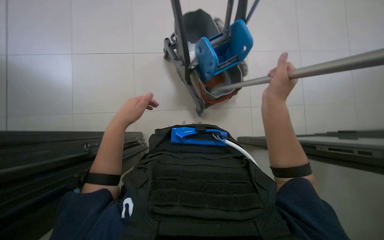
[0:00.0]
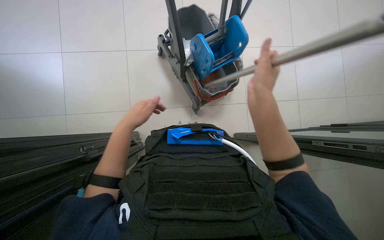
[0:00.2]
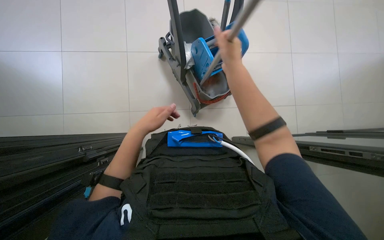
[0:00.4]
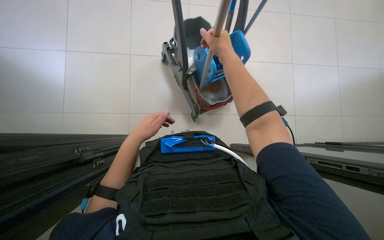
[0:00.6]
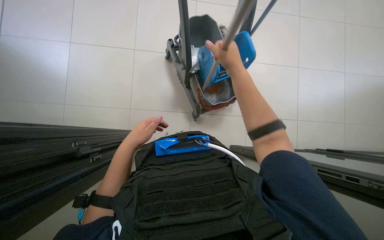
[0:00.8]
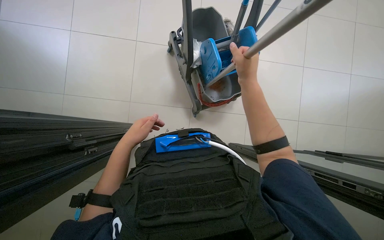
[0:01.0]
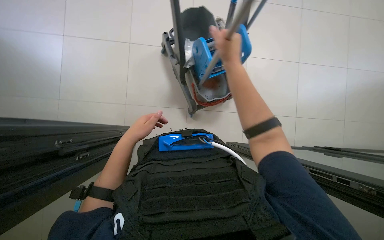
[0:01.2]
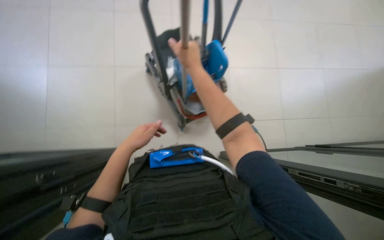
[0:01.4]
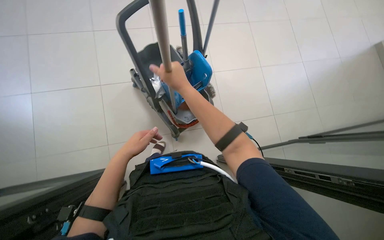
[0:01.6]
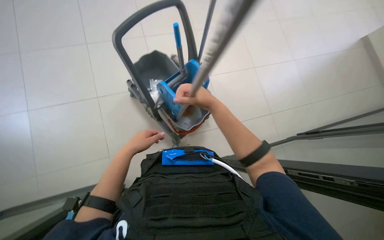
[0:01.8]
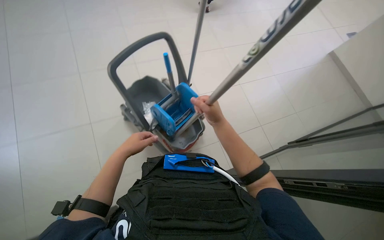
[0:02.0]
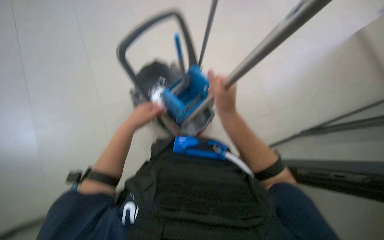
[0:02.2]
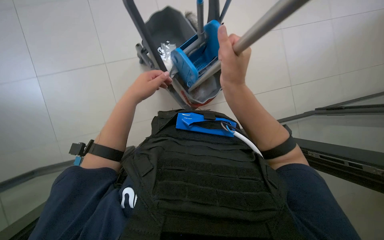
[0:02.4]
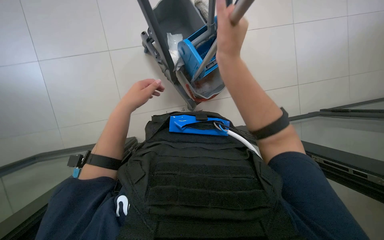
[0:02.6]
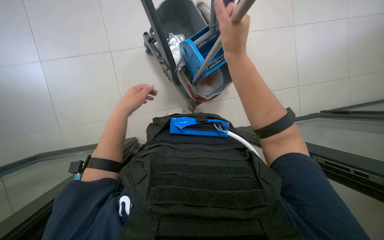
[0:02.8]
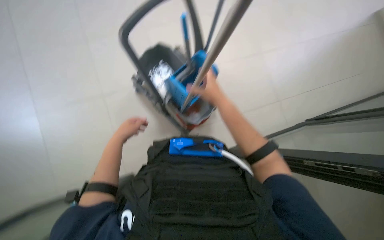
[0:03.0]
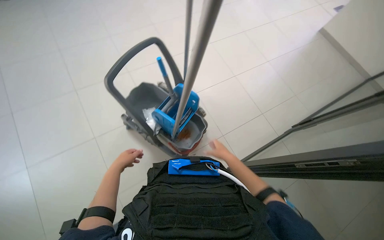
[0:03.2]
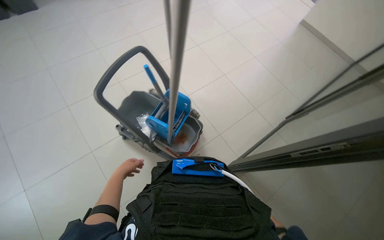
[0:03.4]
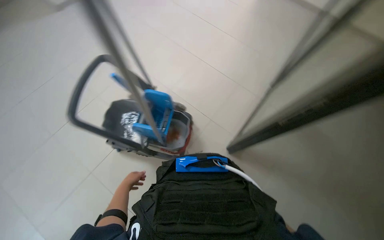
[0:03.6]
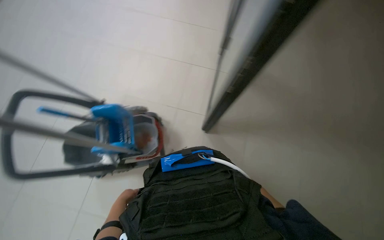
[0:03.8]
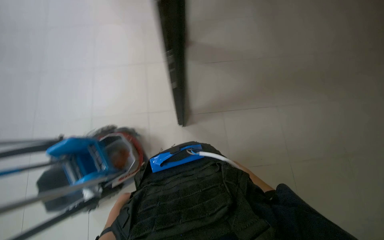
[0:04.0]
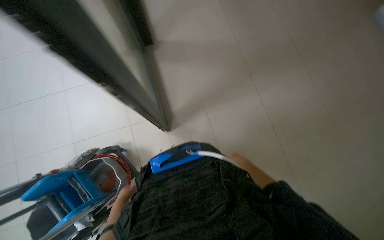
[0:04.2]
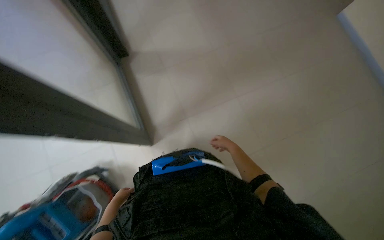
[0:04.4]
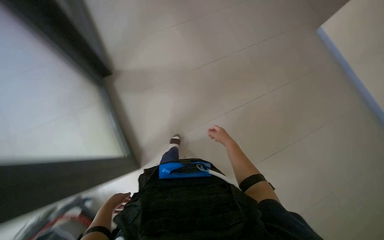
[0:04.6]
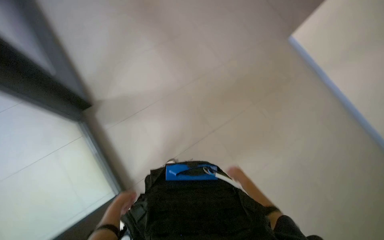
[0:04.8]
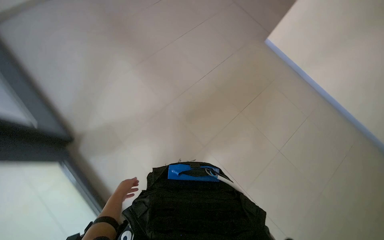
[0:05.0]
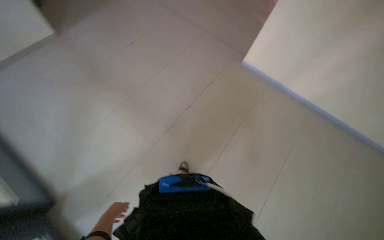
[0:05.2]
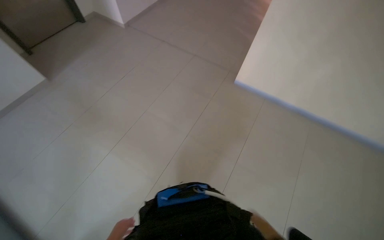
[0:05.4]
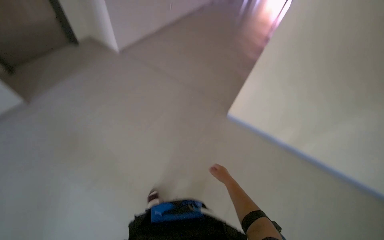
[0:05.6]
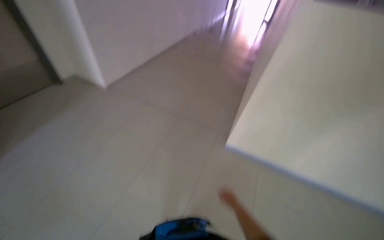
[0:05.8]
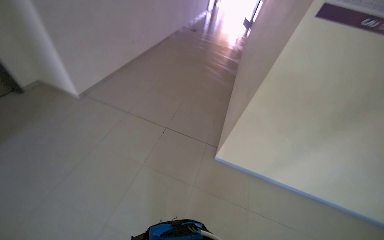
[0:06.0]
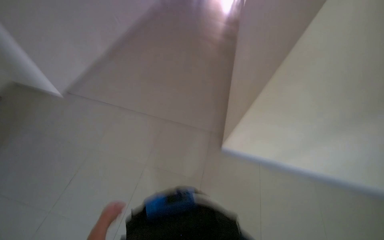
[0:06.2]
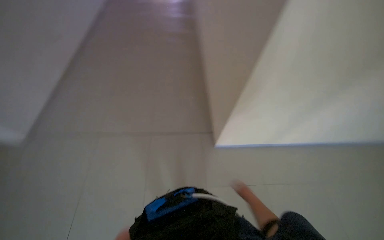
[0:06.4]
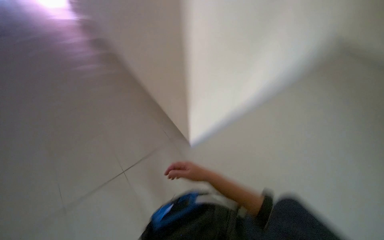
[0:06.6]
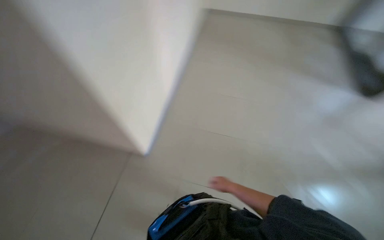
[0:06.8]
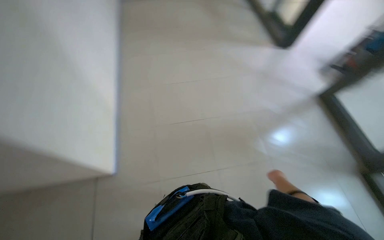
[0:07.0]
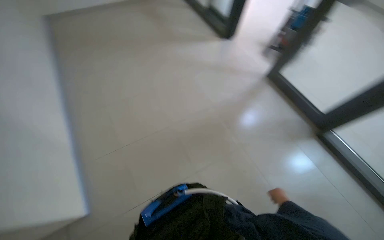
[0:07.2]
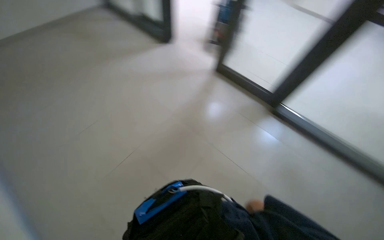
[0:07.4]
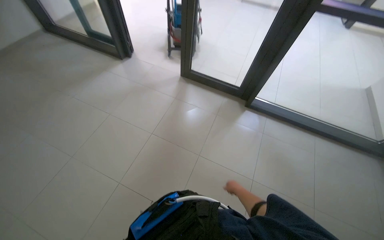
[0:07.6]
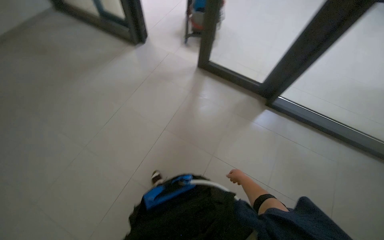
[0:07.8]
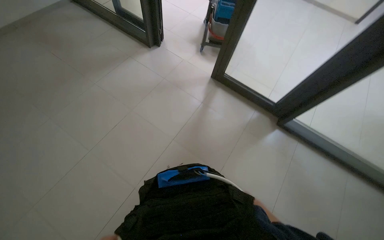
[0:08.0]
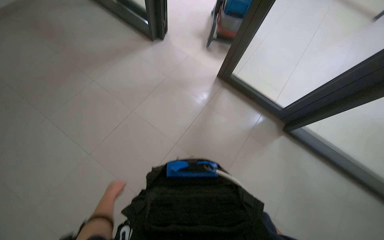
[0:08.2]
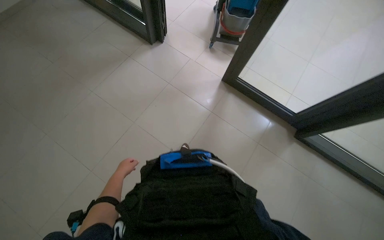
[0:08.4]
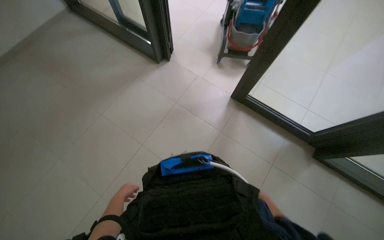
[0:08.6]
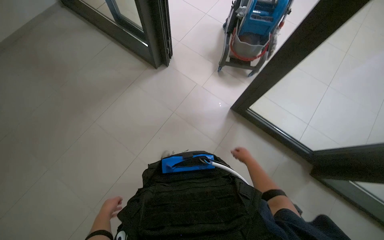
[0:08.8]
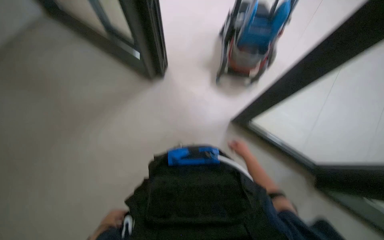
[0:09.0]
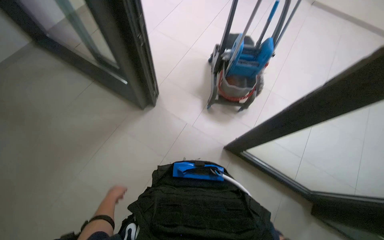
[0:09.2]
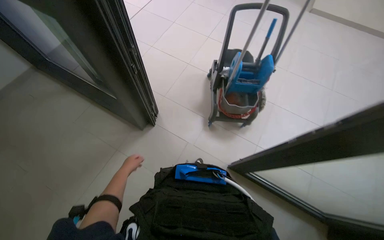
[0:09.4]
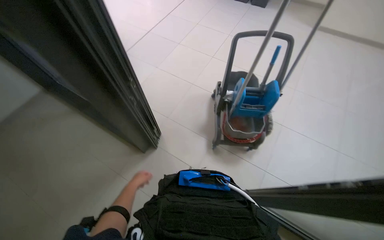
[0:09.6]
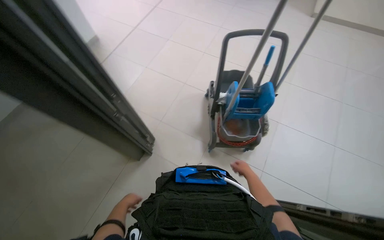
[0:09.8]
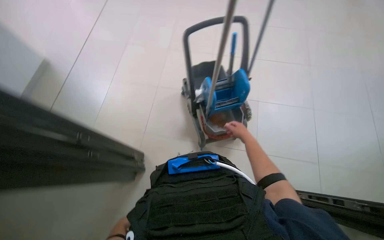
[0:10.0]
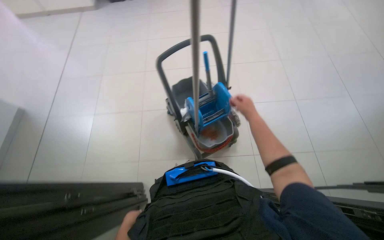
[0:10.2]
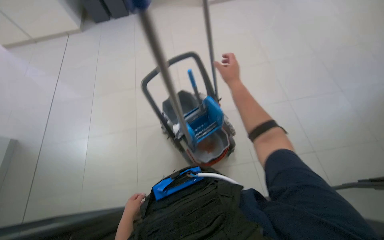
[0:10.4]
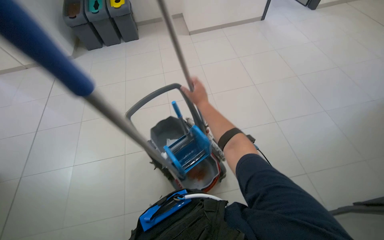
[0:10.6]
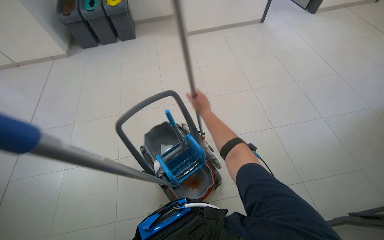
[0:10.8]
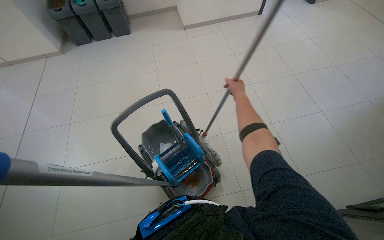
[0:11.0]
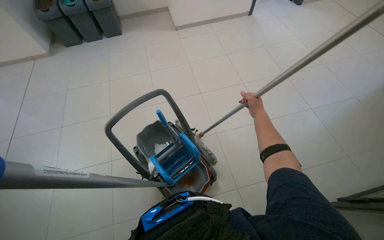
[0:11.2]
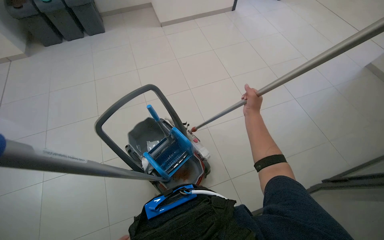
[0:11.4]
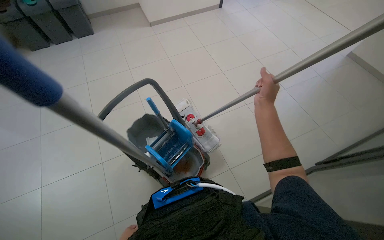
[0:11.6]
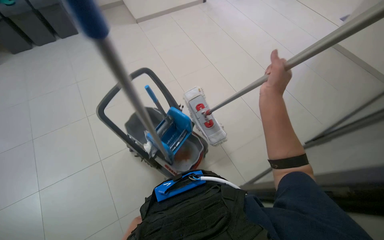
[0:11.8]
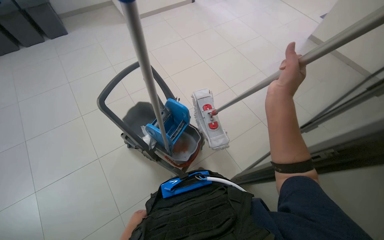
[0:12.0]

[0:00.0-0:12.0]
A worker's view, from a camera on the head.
Job: mopping floor.
The whole recording: Mopping the floor. The worker mops the tiled floor with a long-handled mop.
0:00.0 to 0:01.6: The right hand heads to the left, covering about 10 cm.
0:01.6 to 0:03.0: The left hand moves approximately 10 cm up the picture and comes back. Meanwhile the right hand goes some 10 cm to the right, and moves about 5 cm down the picture and comes back.
0:03.0 to 0:04.4: The head rotates approximately 100 degrees to the right. The wearer looks roughly 10 degrees further upward.
0:04.4 to 0:06.0: The camera is carried approximately 50 cm. The camera pitches upward, by about 20 degrees.
0:06.0 to 0:07.6: The wearer moves about 60 cm. The wearer looks approximately 65 degrees further to the right.
0:07.6 to 0:09.0: The wearer moves some 60 cm.
0:09.0 to 0:10.4: The wearer's head swings some 35 degrees to the right. The wearer looks some 45 degrees further upward.
0:10.4 to 0:12.0: The head rotates roughly 25 degrees to the right. The right hand travels nearer to the camera and down the picture by some 35 cm.

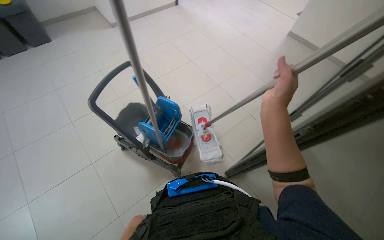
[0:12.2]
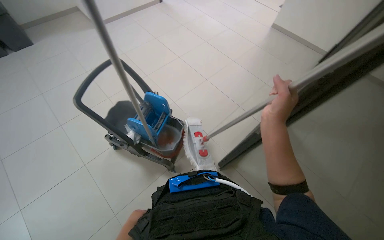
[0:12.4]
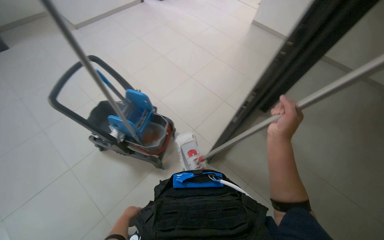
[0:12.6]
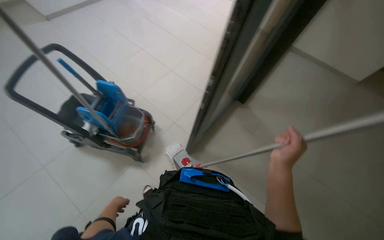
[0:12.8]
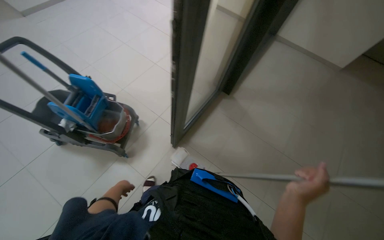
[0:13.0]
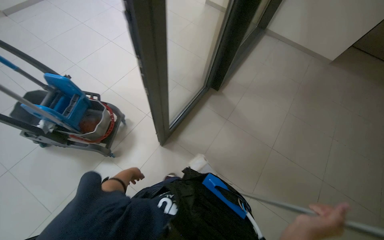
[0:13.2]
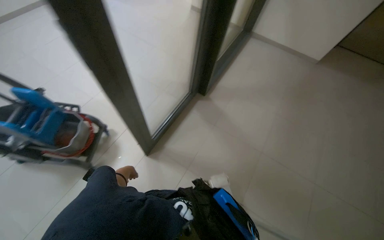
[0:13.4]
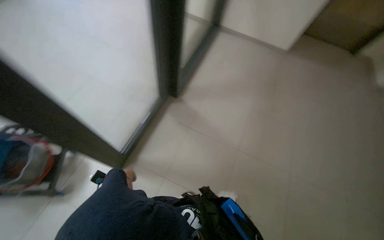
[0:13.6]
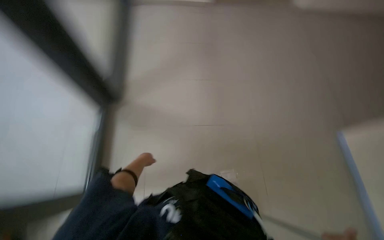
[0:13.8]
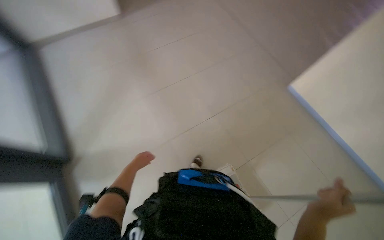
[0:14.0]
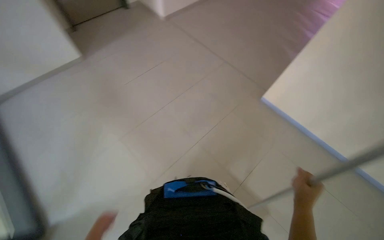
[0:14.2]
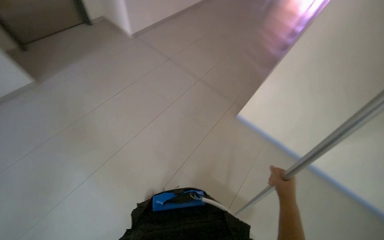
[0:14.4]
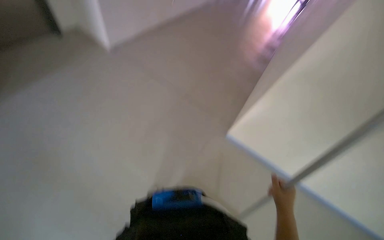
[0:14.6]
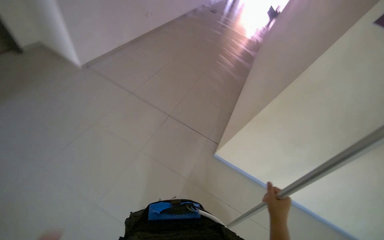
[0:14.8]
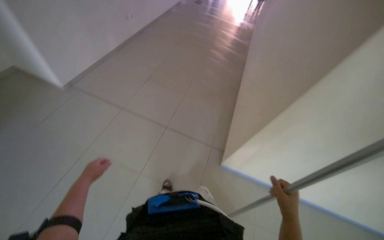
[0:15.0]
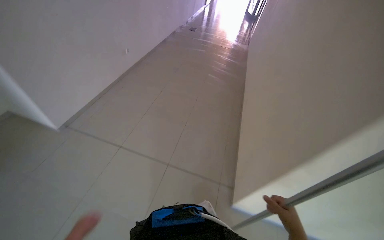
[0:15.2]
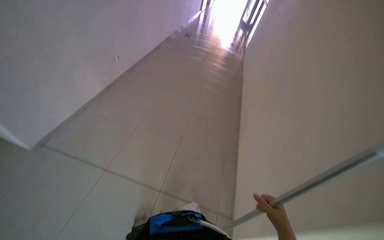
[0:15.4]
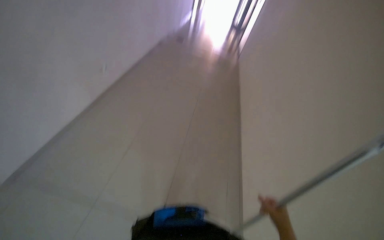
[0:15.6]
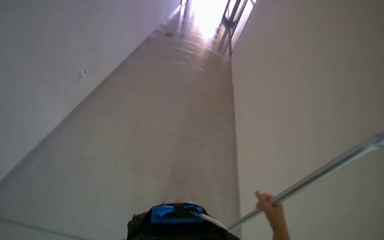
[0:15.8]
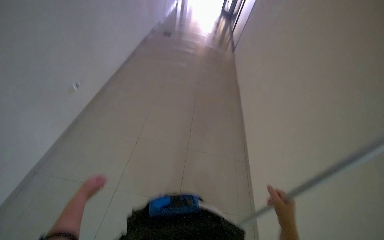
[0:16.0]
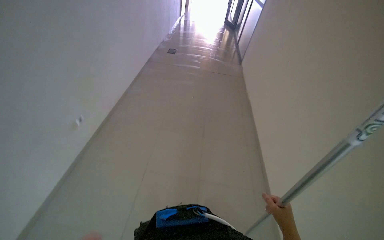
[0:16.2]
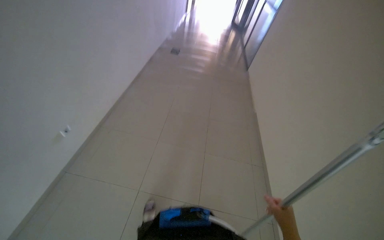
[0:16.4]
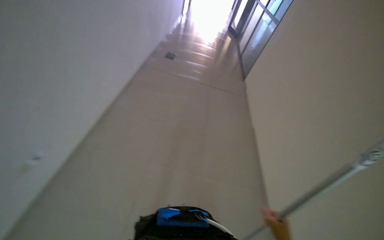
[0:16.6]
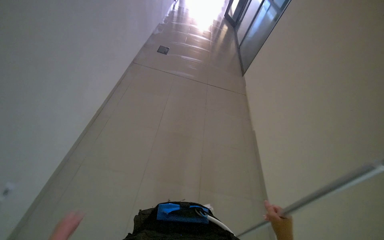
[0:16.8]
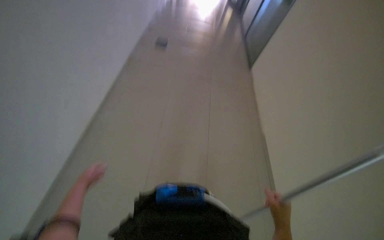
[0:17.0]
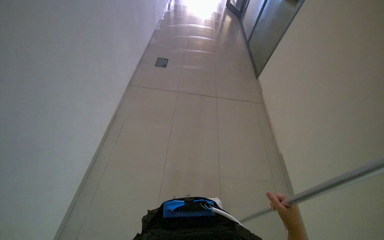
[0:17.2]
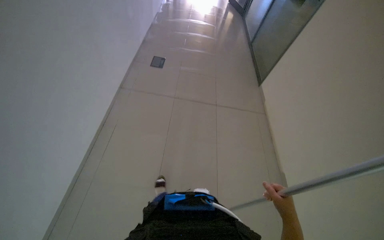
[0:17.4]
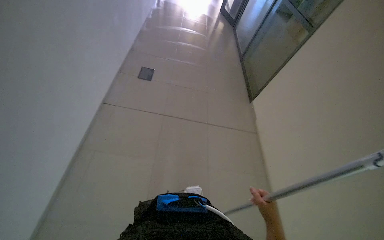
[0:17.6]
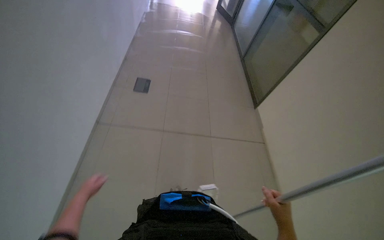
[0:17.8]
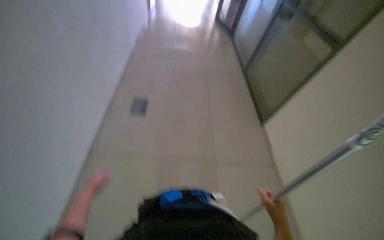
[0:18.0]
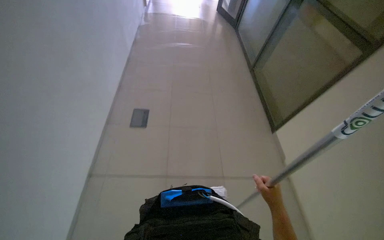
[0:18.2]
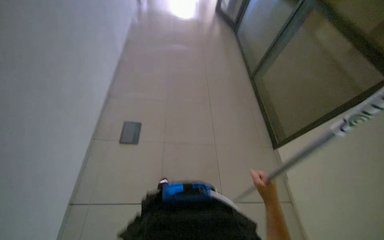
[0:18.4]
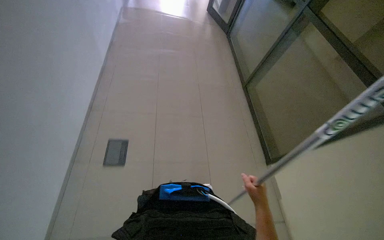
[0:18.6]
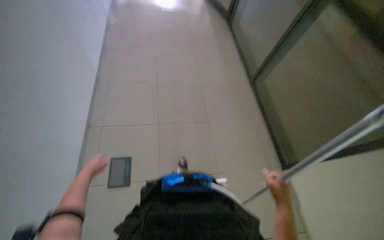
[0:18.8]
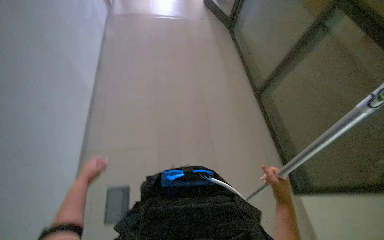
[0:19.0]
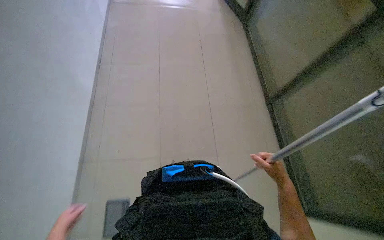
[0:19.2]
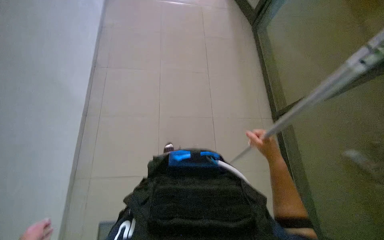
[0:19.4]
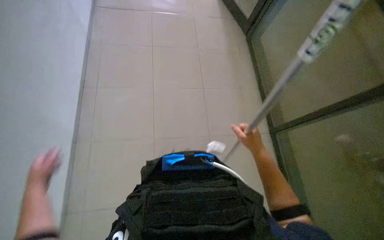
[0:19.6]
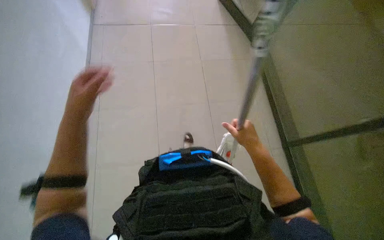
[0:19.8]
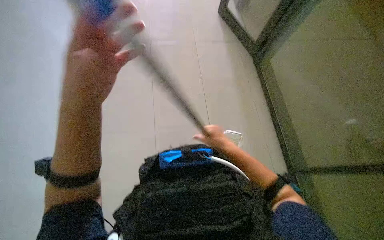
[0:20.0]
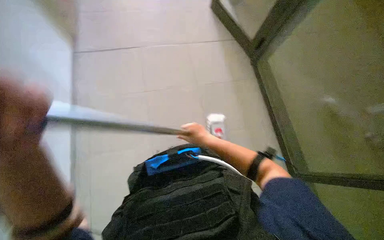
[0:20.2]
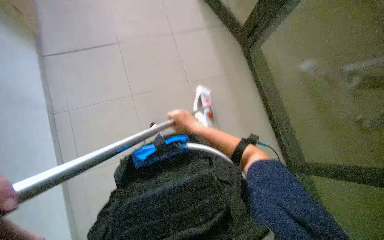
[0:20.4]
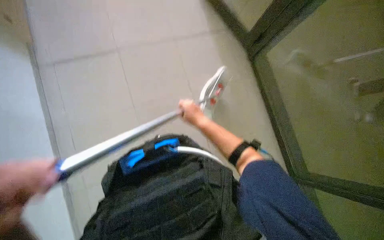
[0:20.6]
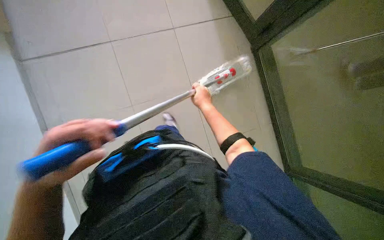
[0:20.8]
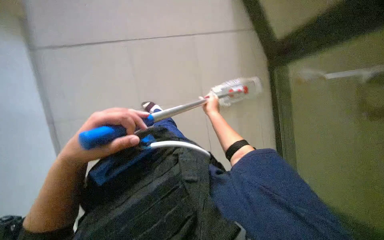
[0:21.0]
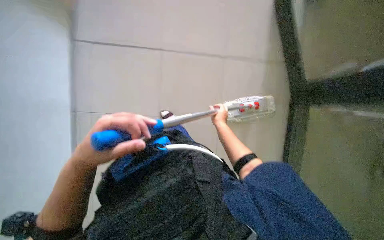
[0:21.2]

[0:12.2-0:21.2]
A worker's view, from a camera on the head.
Job: mopping floor.
The whole recording: Mopping the floor. The worker mops the tiled floor with a long-handled mop.
0:12.2 to 0:13.8: The camera travels about 90 cm. The wearer's head swings some 45 degrees to the right.
0:13.8 to 0:15.2: The wearer moves about 50 cm. The scene rotates counterclockwise by about 30 degrees.
0:19.8 to 0:21.2: The right hand is displaced farther from the camera by approximately 20 cm.
